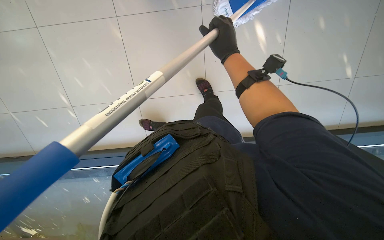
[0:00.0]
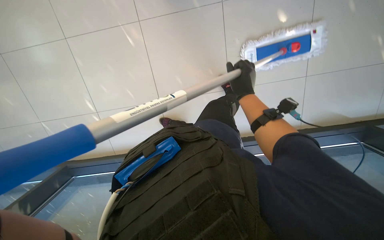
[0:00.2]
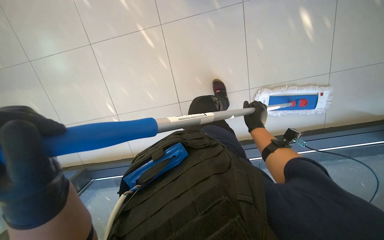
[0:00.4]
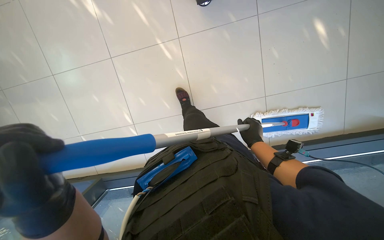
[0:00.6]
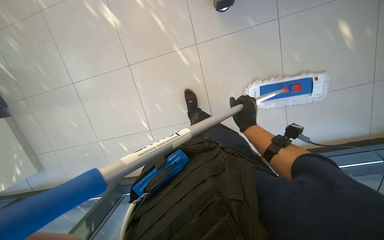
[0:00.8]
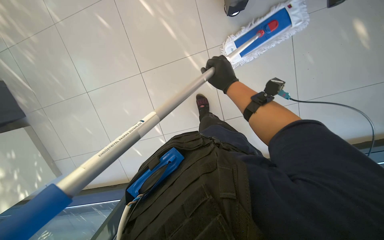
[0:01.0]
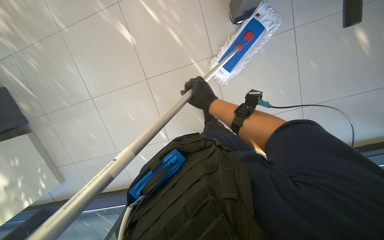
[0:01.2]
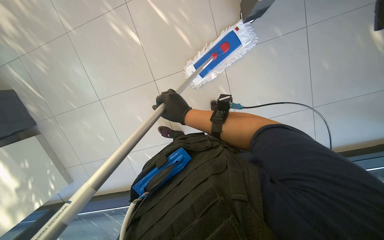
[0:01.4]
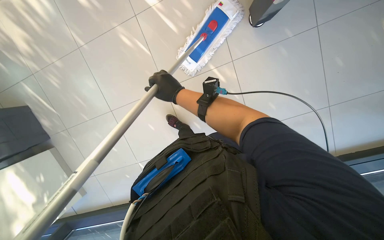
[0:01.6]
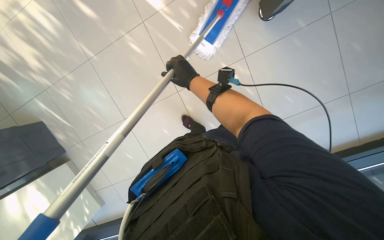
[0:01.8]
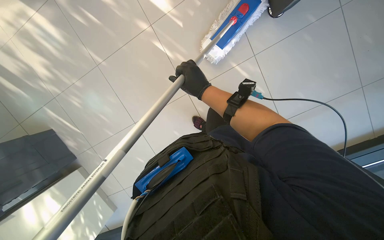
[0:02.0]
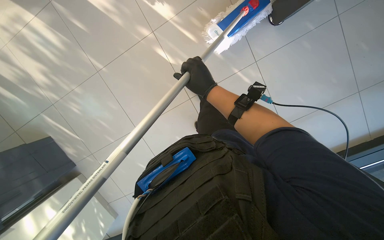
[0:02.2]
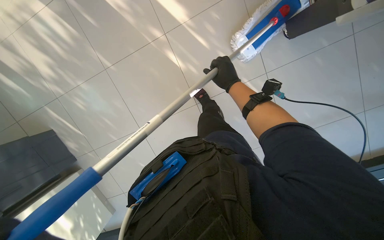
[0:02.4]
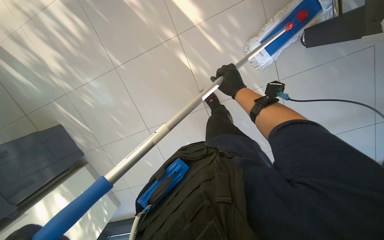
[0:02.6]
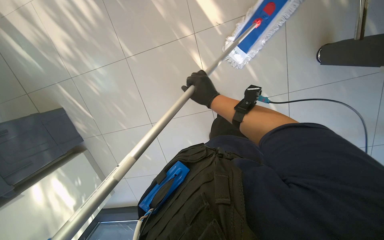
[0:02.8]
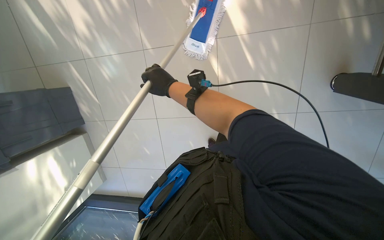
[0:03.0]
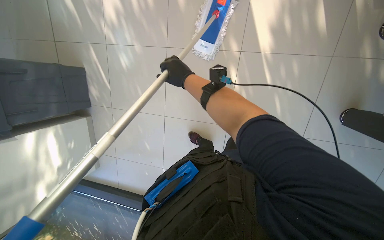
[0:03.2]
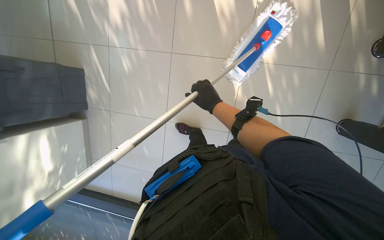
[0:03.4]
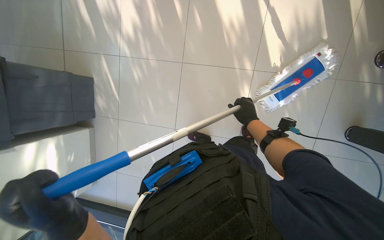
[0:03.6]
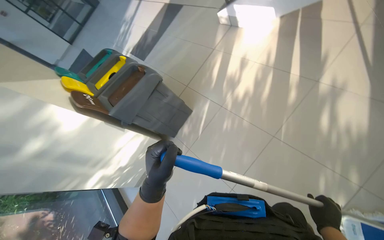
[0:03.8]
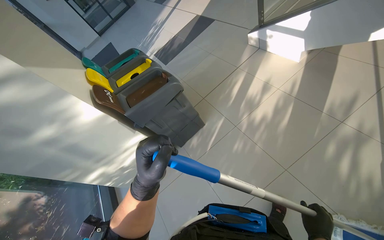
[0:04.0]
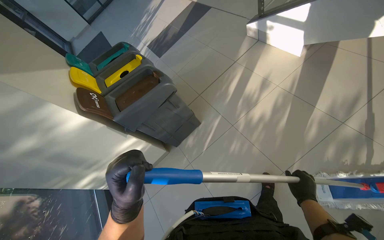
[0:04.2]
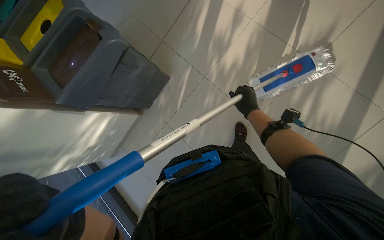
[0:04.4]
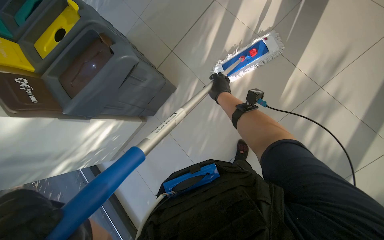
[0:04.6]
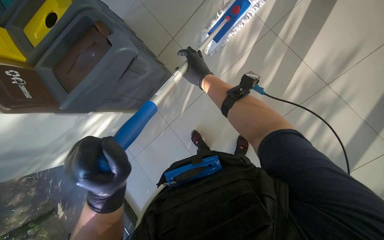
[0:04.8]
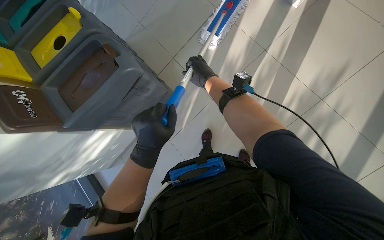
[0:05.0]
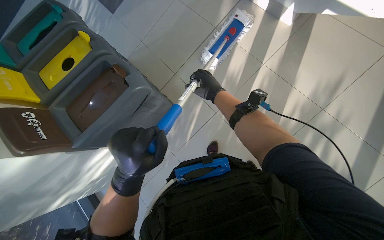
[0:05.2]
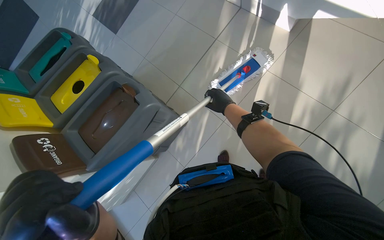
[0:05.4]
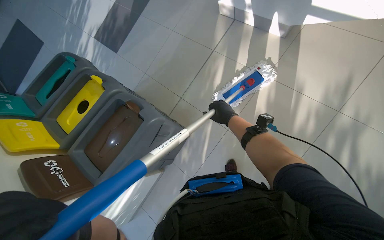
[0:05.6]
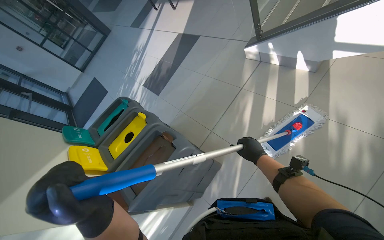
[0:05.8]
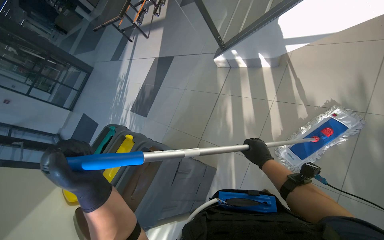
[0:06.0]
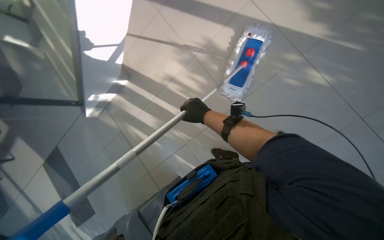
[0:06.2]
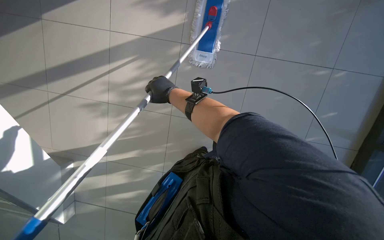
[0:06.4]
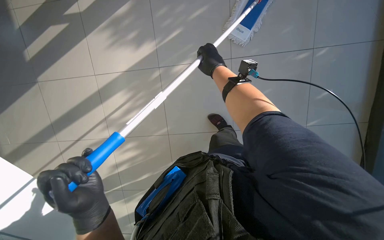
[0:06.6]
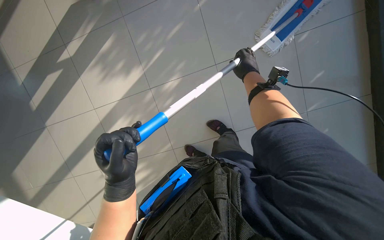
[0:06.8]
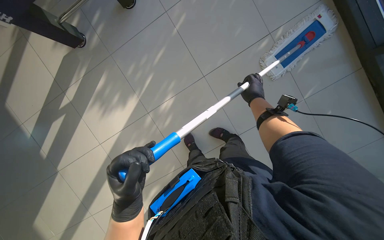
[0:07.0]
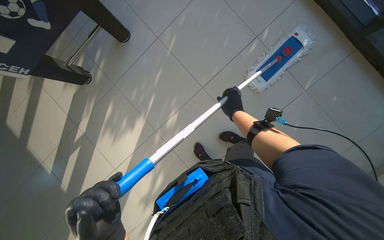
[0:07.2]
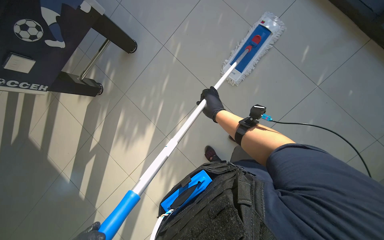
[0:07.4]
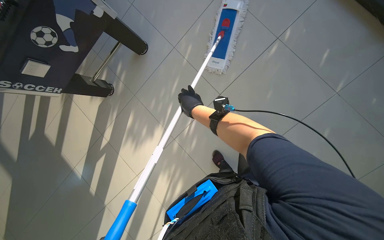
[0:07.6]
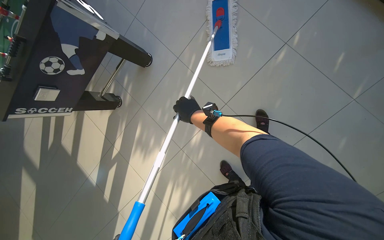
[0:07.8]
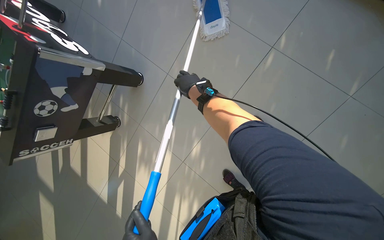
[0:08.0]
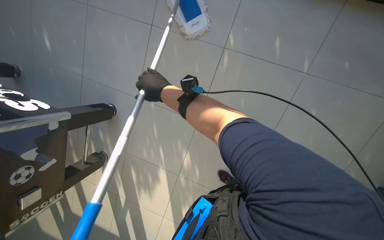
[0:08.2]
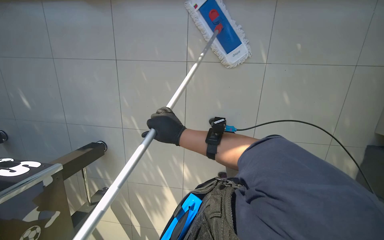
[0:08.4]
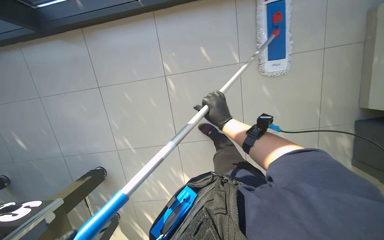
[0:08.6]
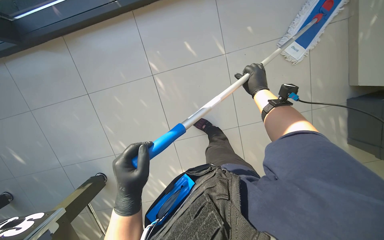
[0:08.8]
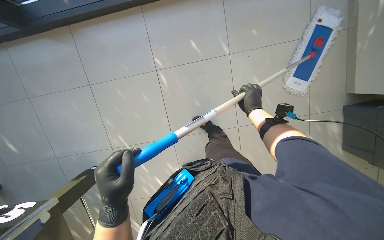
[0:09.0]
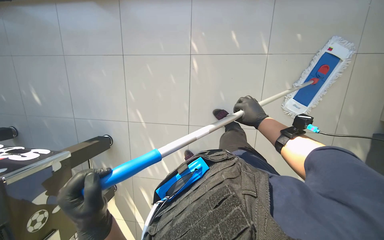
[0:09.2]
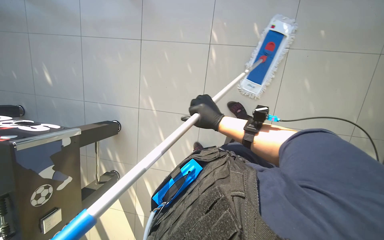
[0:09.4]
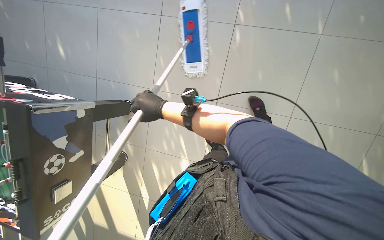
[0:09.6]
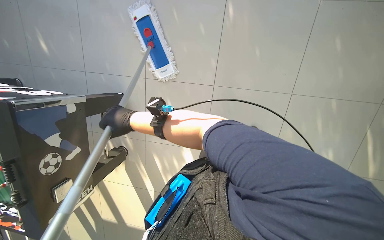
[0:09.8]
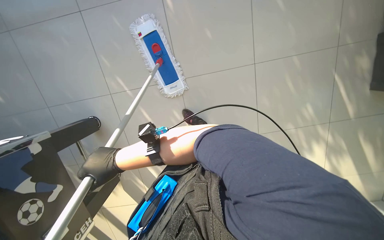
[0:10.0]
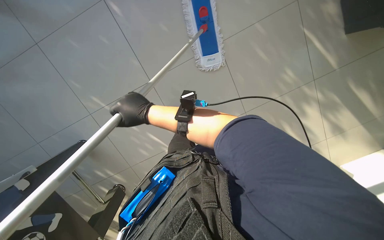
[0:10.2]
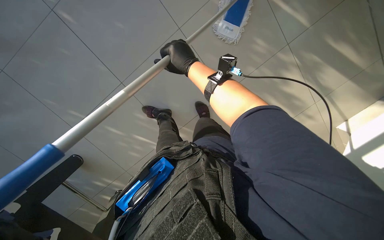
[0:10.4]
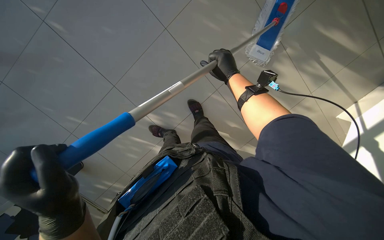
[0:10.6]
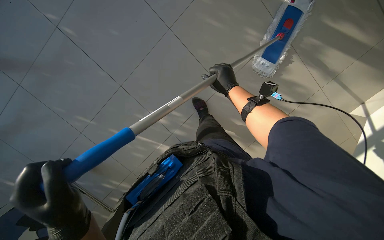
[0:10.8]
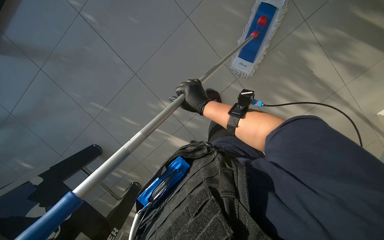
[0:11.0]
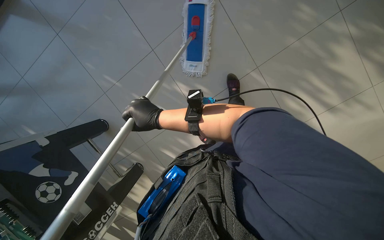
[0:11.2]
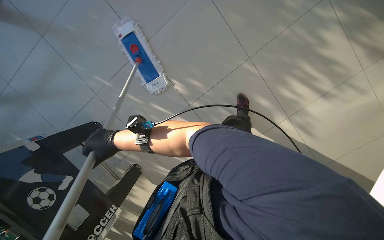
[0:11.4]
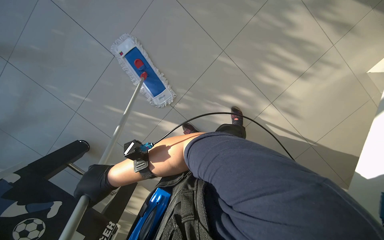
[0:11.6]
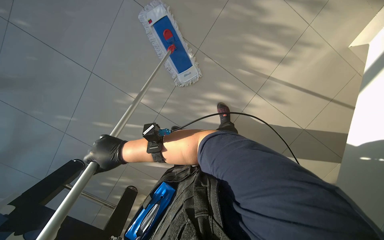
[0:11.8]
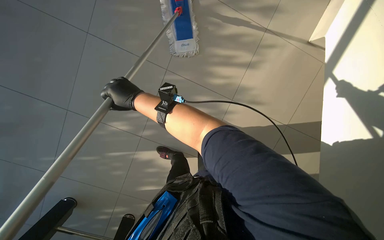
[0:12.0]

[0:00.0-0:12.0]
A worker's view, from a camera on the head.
Job: mopping floor.
The whole recording: Mopping floor. The worker mops the floor with a blue mop, periodically wringing it out.
0:01.6 to 0:03.0: The right hand moves about 10 cm to the right and comes back.
0:03.0 to 0:04.4: The head travels roughly 60 cm. The head turns to the left by about 50 degrees.
0:04.4 to 0:06.0: The wearer looks about 35 degrees further upward.
0:06.0 to 0:07.6: The view swings roughly 15 degrees to the left. The view tips upward by some 10 degrees. The scene turns roughly 40 degrees counterclockwise in the picture.
0:07.6 to 0:09.0: The head travels about 50 cm. The scene rotates counterclockwise by approximately 65 degrees.
0:09.0 to 0:10.4: Everything in view rotates some 25 degrees counterclockwise.

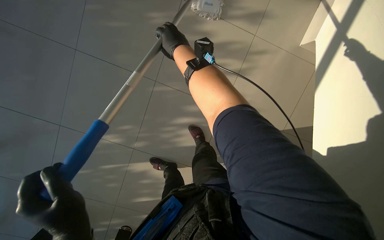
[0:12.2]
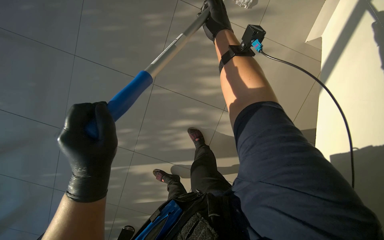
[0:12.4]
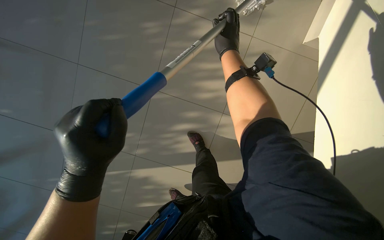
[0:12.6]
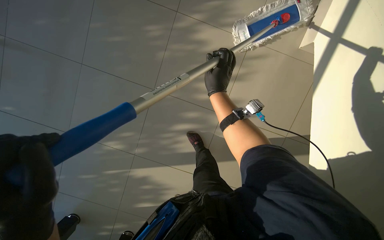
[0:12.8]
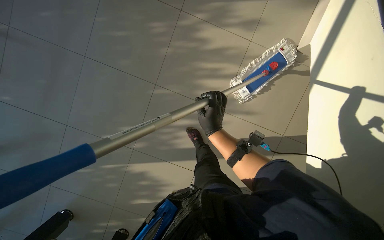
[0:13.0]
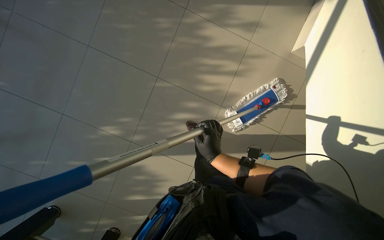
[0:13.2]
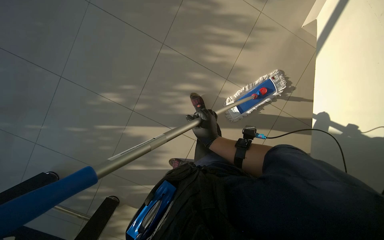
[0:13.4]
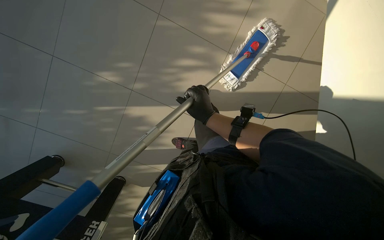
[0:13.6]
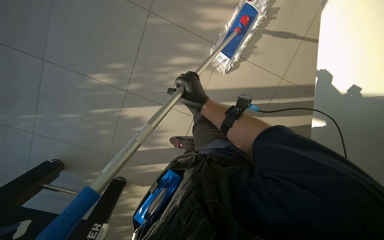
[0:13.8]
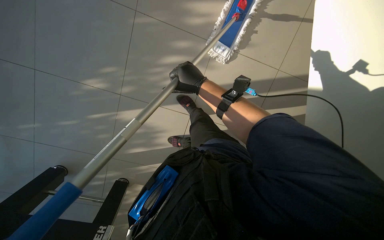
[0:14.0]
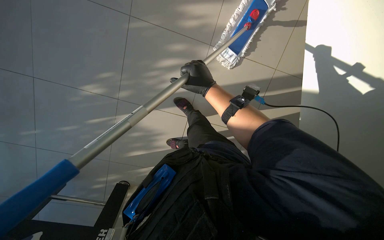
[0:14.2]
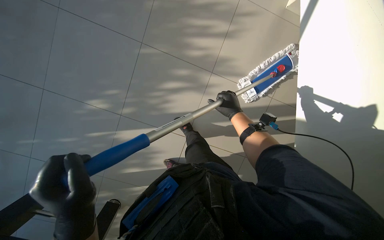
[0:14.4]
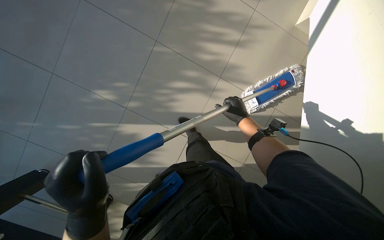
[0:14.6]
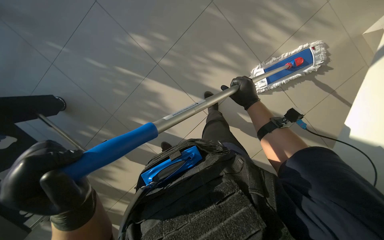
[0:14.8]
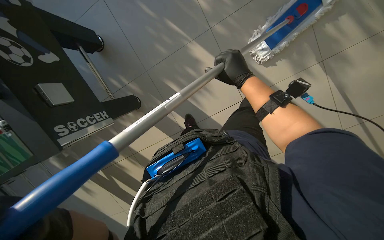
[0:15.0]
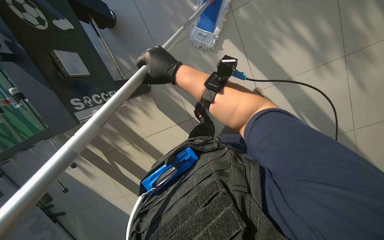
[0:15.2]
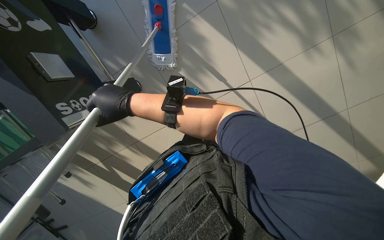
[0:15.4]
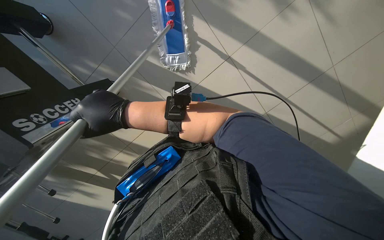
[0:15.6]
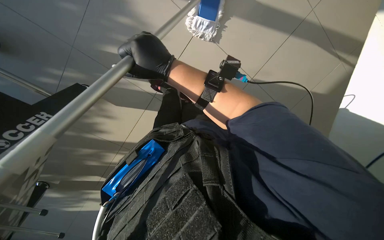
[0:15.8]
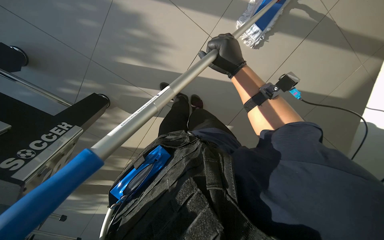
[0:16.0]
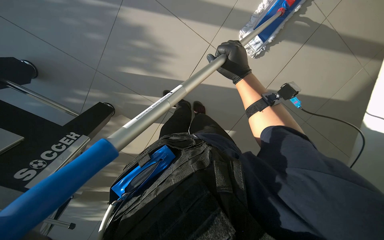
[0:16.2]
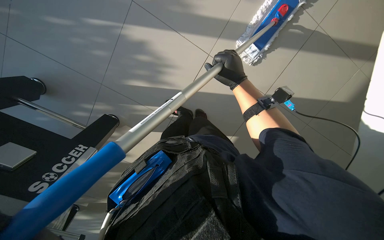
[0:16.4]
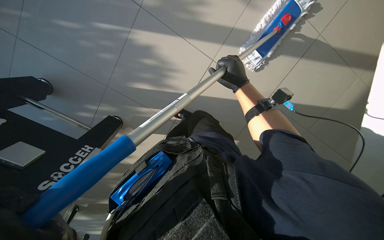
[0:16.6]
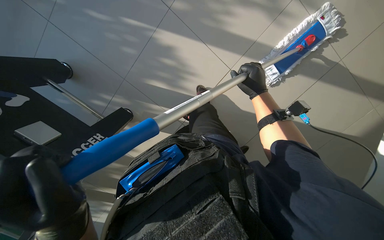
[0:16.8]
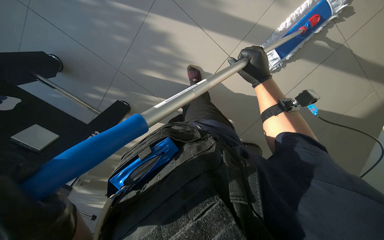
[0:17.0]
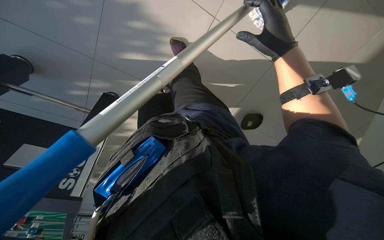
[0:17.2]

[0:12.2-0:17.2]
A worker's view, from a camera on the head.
Job: mopping floor.
The whole recording: Mopping floor. The worker mops the floor with a blue mop, periodically wringing it out.
0:12.2 to 0:13.8: The right hand shifts about 35 cm down the picture and to the right.
0:13.8 to 0:15.6: The right hand goes roughly 25 cm to the left and nearer to the camera.
0:15.6 to 0:17.2: The right hand shifts some 25 cm to the right and up the picture.

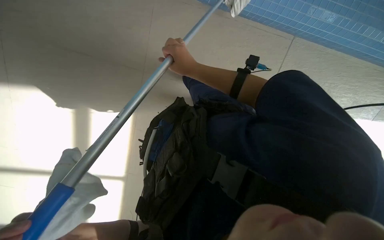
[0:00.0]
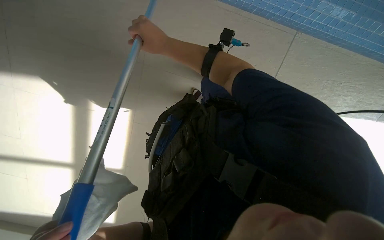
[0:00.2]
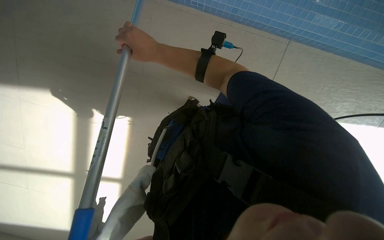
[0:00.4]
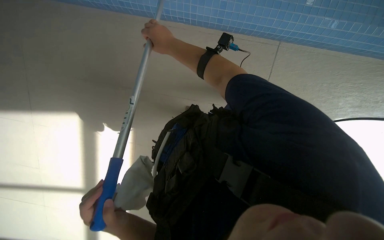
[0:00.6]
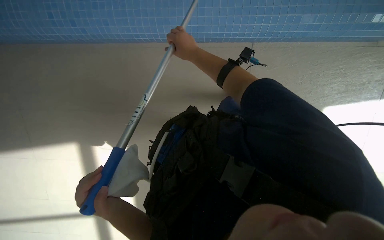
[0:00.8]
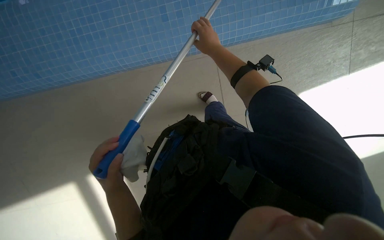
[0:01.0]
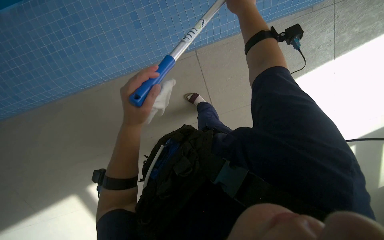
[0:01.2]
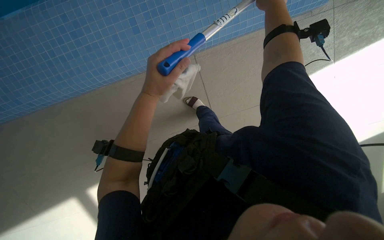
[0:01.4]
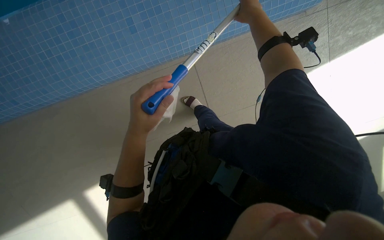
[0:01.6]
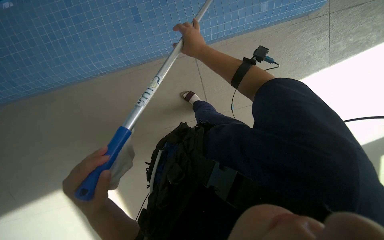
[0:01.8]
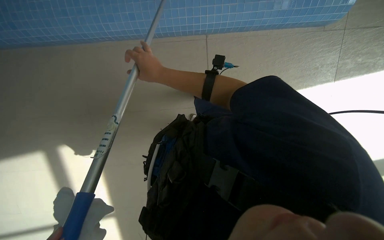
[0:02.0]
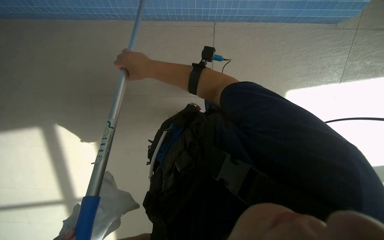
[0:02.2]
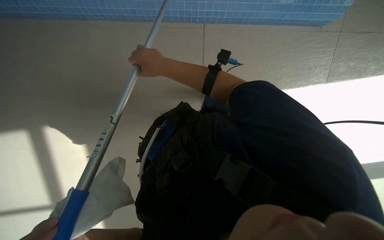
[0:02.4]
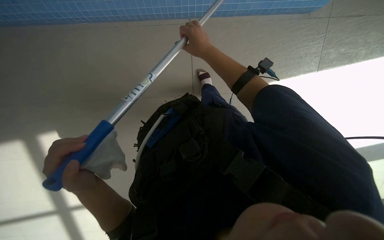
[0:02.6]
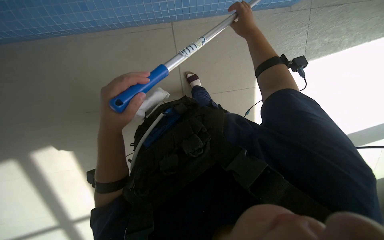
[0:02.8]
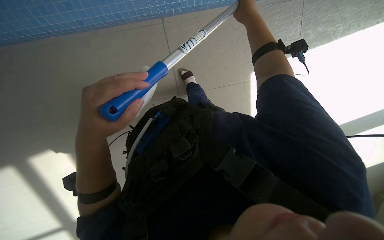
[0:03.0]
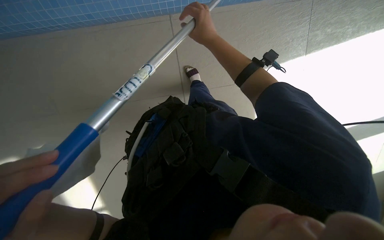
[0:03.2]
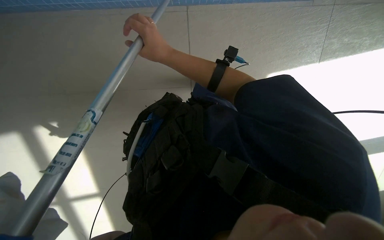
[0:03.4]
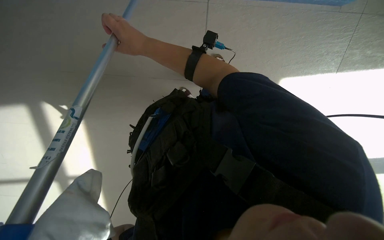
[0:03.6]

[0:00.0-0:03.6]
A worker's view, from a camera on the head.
Job: cleaning windows.
The whole recording: Cleaning glass windows with long-handled tool. The worker cleans the glass windows and frames using a long-handled tool.
0:00.0 to 0:01.8: The right hand swings left and right, about 30 cm each way, with 2 reversals.
0:01.8 to 0:03.6: The right hand moves left and right over roughly 35 cm, changing direction 2 times.
